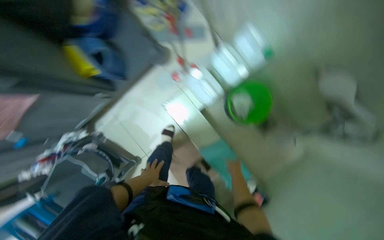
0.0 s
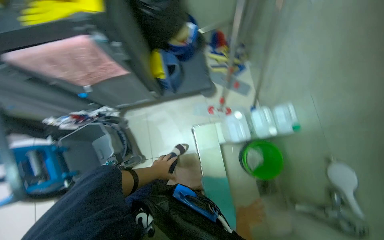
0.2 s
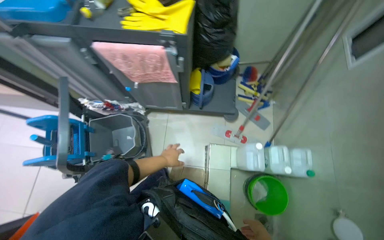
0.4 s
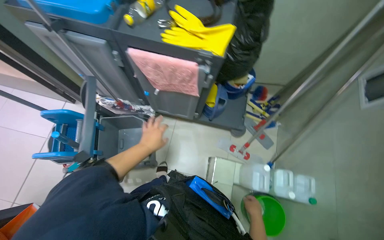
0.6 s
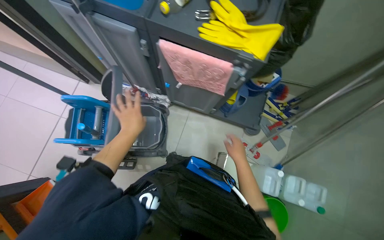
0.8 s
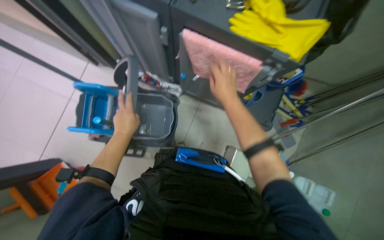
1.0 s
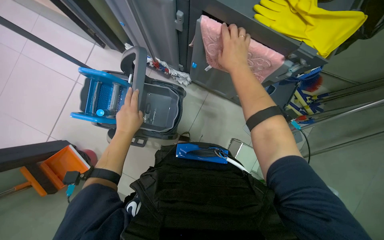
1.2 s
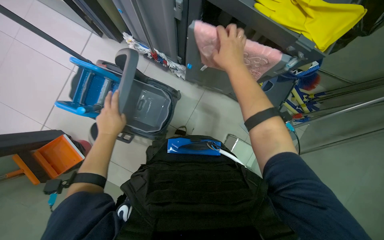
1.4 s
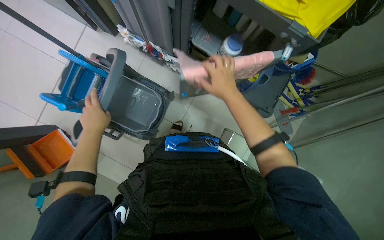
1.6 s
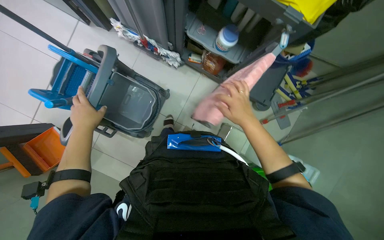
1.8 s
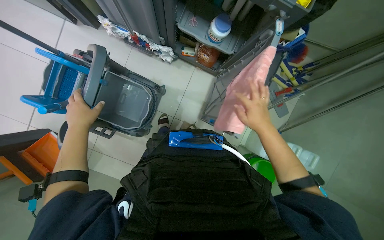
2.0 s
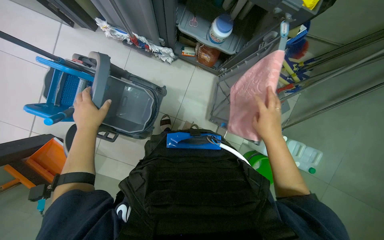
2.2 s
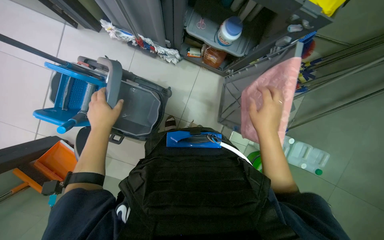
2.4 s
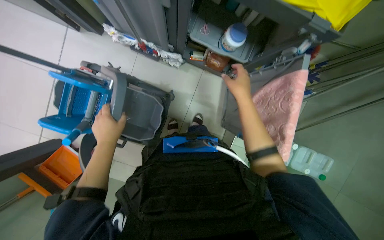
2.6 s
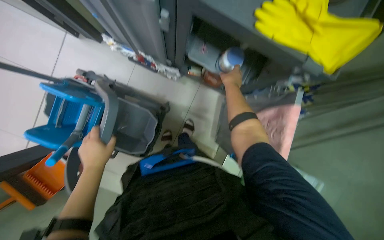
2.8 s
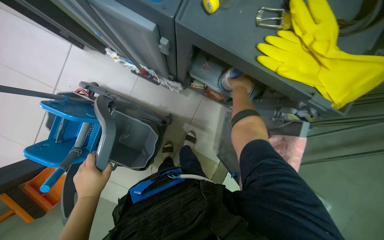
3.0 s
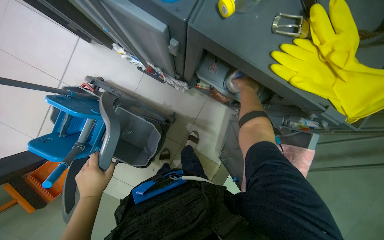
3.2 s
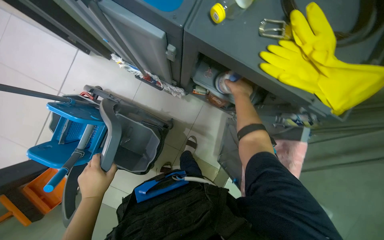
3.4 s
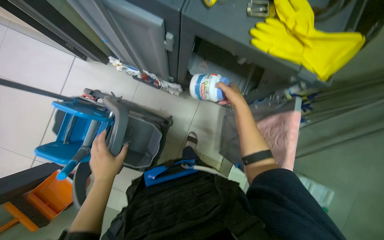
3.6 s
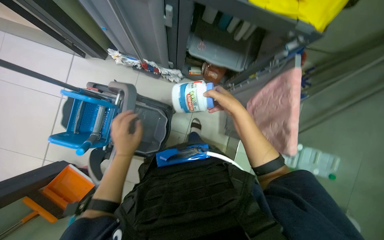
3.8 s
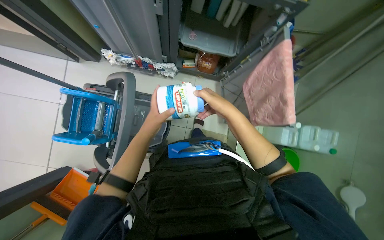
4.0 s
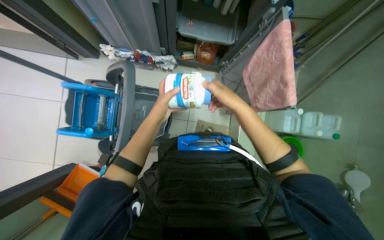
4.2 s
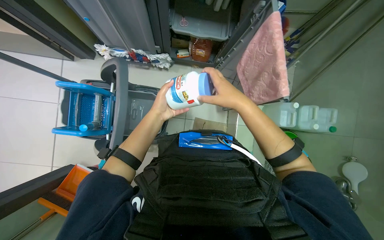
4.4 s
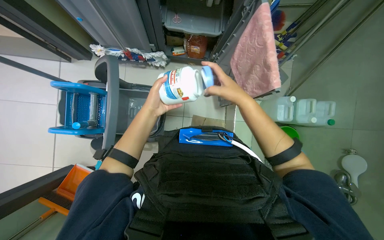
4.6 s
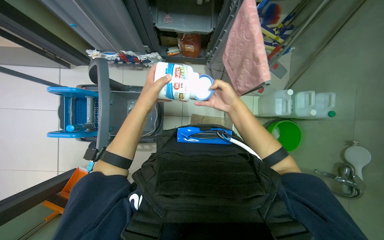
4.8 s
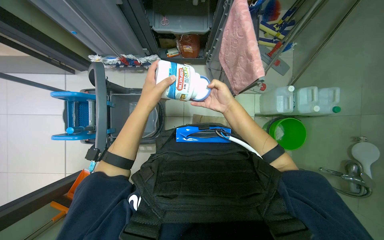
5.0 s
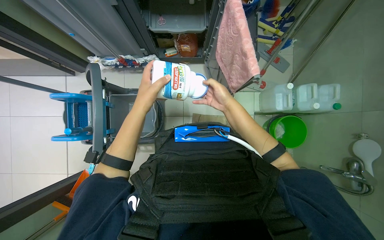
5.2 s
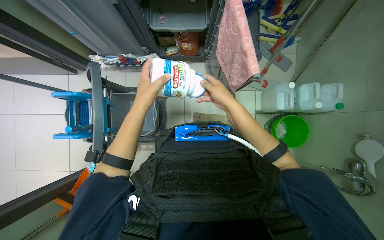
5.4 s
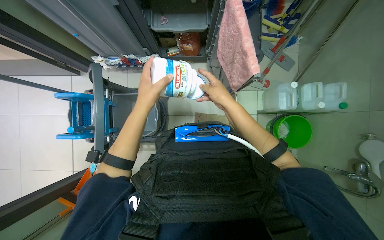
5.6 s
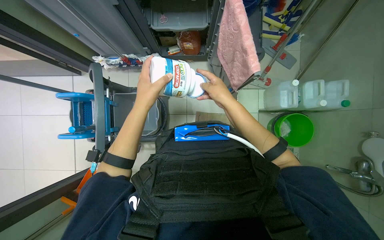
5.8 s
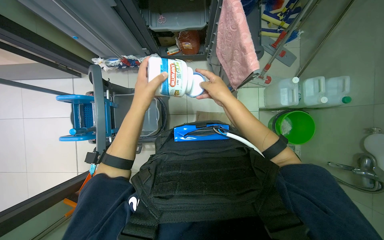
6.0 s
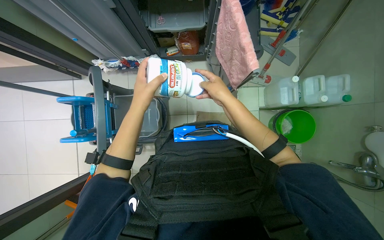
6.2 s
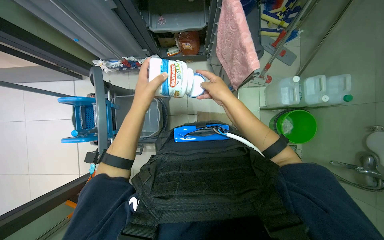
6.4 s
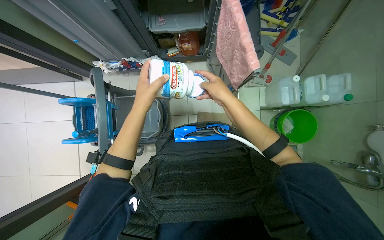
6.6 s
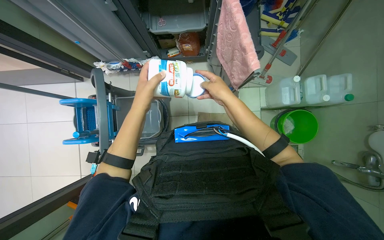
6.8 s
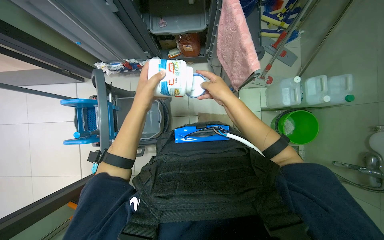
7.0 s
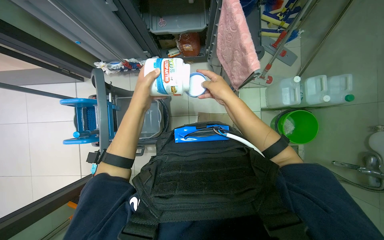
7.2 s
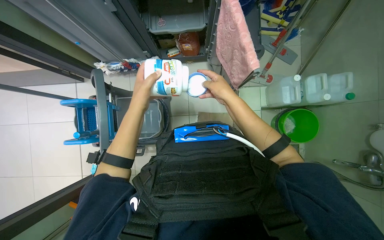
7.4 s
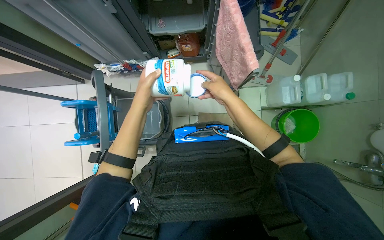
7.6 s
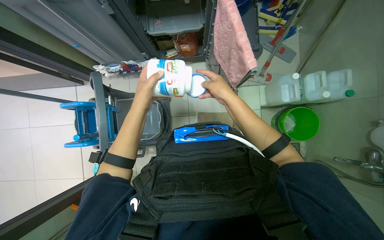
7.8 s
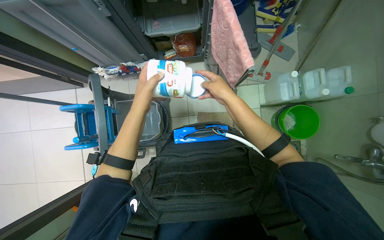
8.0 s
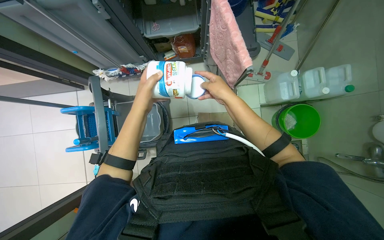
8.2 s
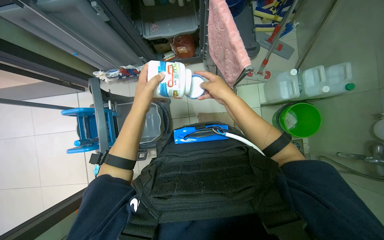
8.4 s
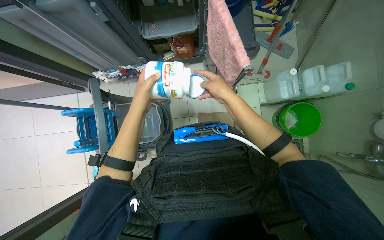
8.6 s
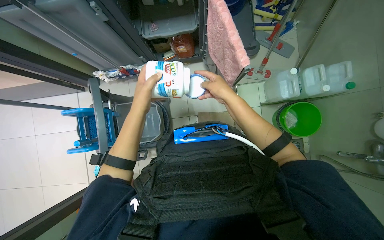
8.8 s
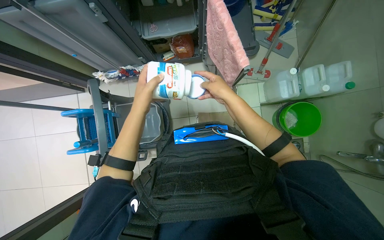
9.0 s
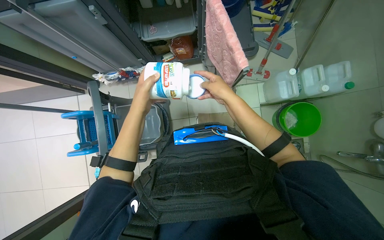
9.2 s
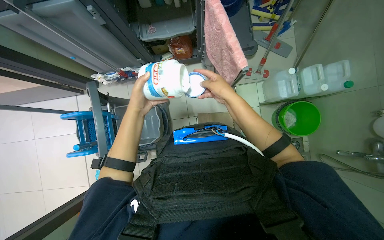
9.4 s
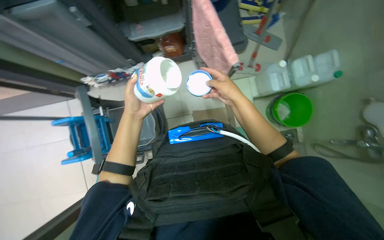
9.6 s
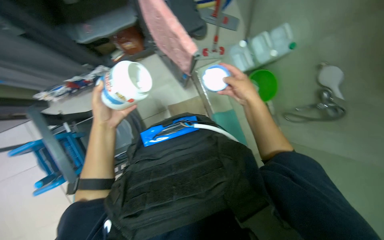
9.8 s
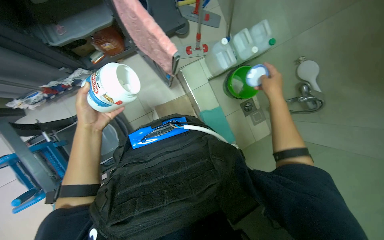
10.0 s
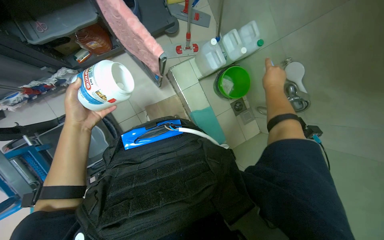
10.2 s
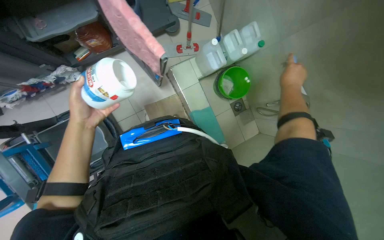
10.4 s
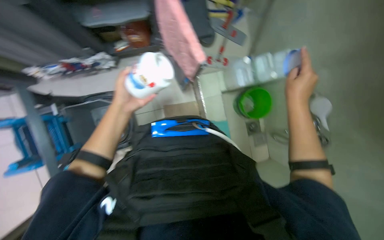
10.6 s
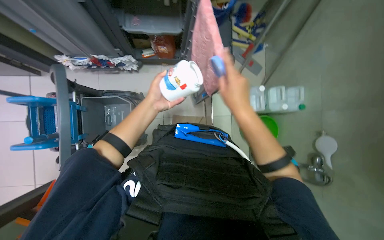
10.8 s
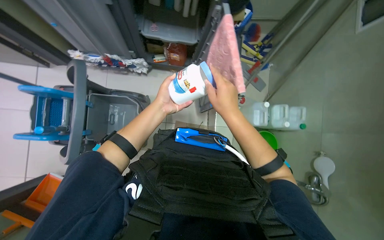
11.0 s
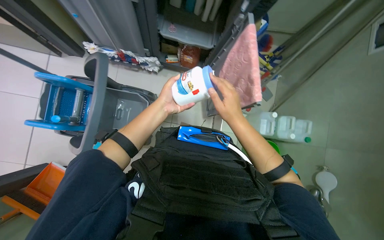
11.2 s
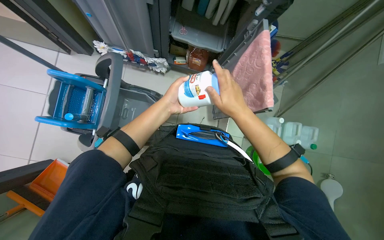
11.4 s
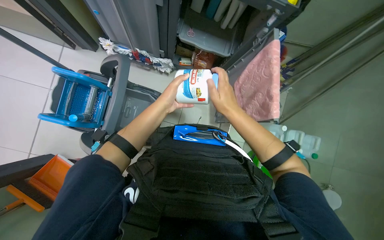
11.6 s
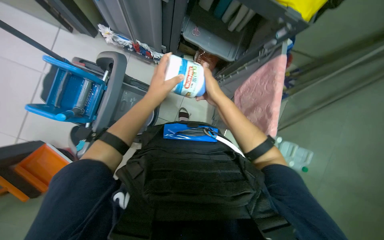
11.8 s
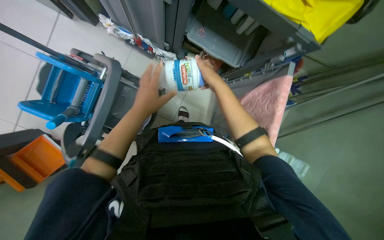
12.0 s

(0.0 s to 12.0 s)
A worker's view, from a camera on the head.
Job: preparing cleaning supplies.
The whole recording: Preparing cleaning supplies. The worker gathers cleaning cloths, fills a bucket with water and cleaning solutions, and prepares the mop.
0.0 s - 1.6 s: The camera travels roughly 70 cm. Everything in view rotates approximately 70 degrees clockwise.
1.6 s - 3.0 s: The right hand shifts roughly 40 cm up the picture and farther from the camera.
3.0 s - 4.4 s: The right hand moves down the picture and nearer to the camera, some 60 cm, while the left hand goes some 10 cm to the right.
4.4 s - 6.0 s: The left hand travels nearer to the camera by about 10 cm; the right hand goes farther from the camera and returns, some 10 cm each way.
6.0 s - 9.0 s: The hands stay close to where they were, moving slightly.
9.0 s - 10.4 s: The head turns to the right by some 25 degrees. The right hand heads to the right, covering approximately 40 cm.
10.4 s - 12.0 s: The scene turns roughly 55 degrees clockwise in the picture.

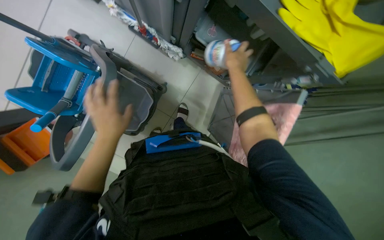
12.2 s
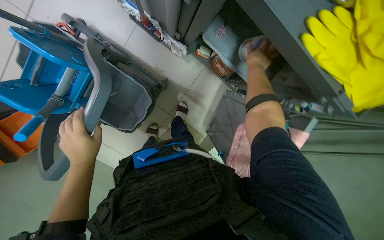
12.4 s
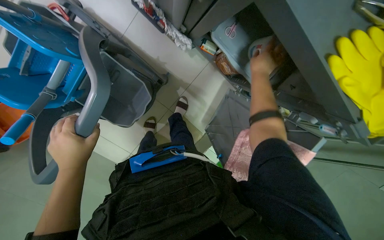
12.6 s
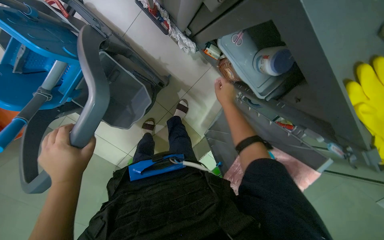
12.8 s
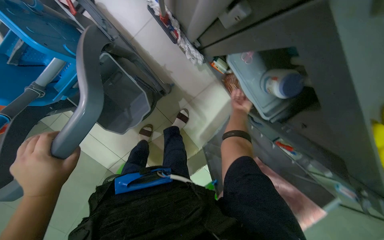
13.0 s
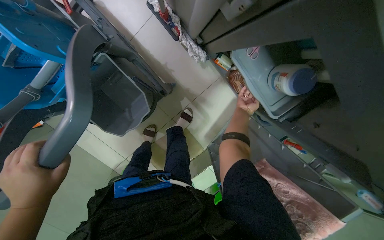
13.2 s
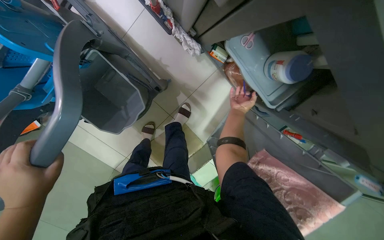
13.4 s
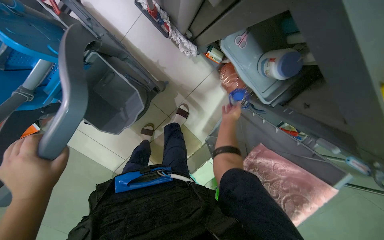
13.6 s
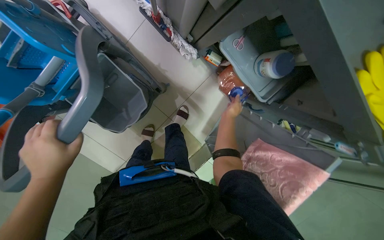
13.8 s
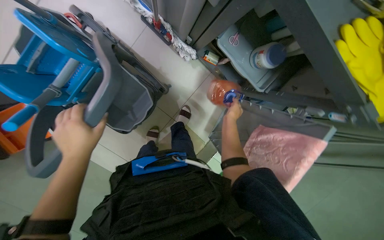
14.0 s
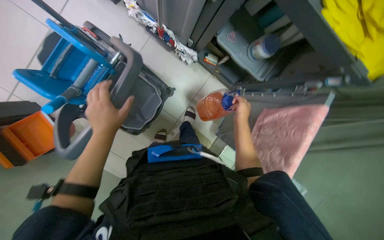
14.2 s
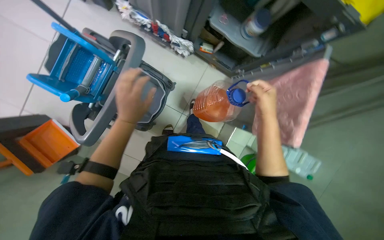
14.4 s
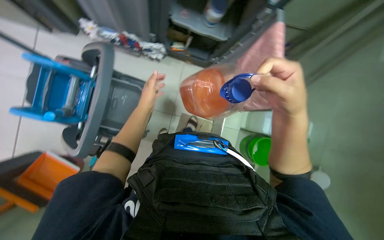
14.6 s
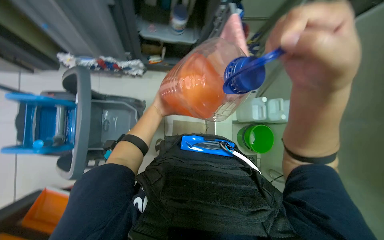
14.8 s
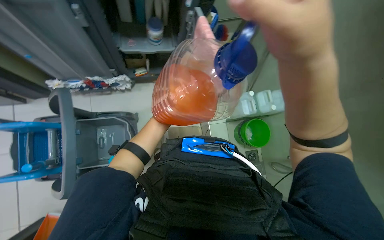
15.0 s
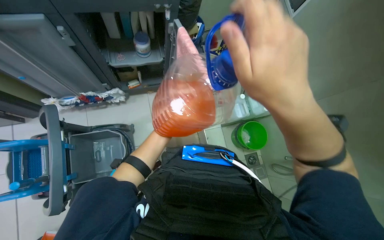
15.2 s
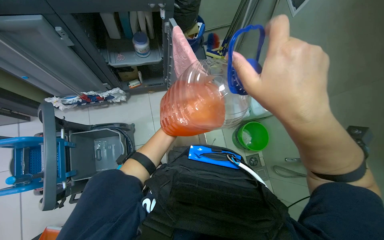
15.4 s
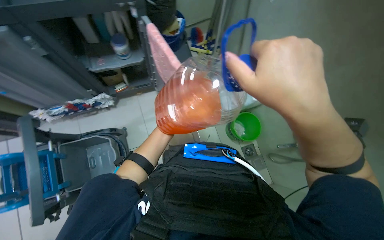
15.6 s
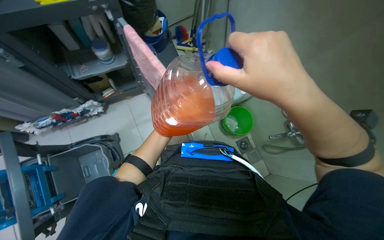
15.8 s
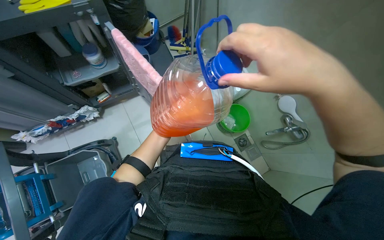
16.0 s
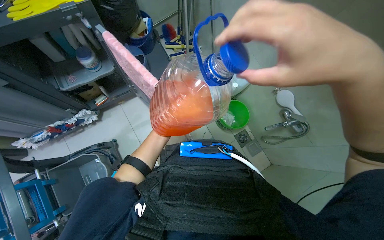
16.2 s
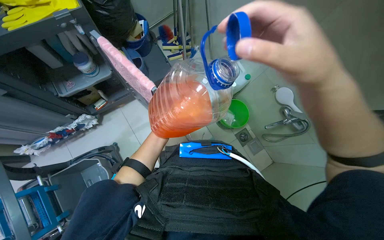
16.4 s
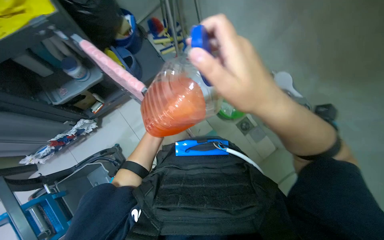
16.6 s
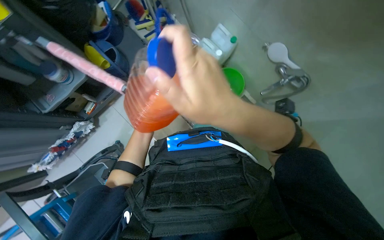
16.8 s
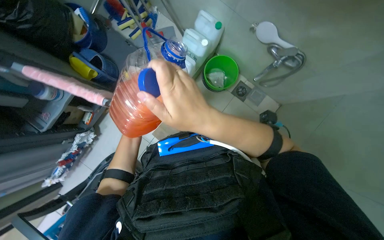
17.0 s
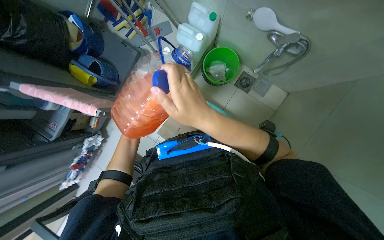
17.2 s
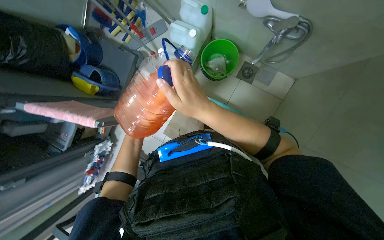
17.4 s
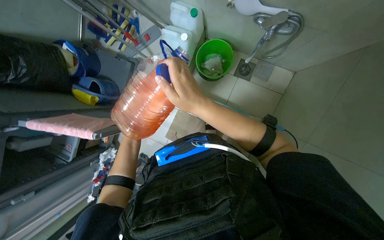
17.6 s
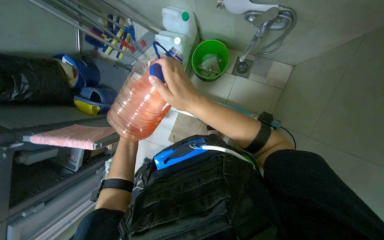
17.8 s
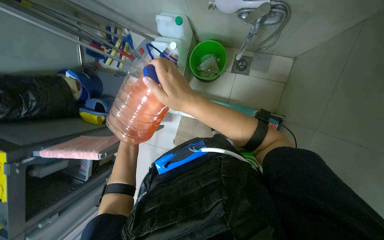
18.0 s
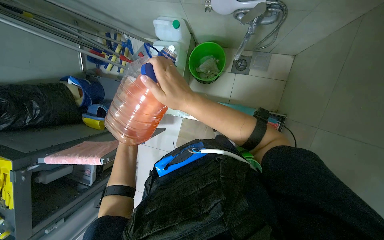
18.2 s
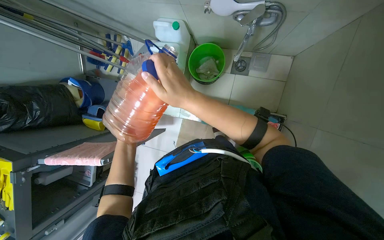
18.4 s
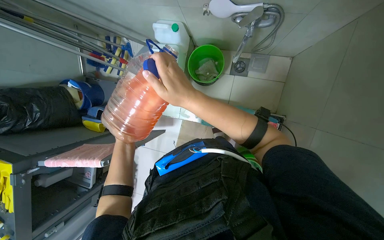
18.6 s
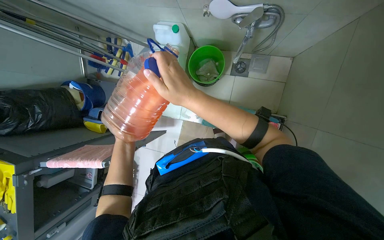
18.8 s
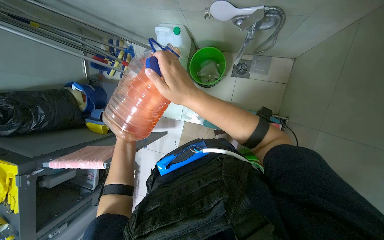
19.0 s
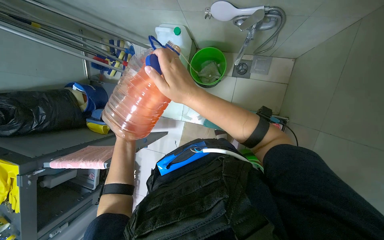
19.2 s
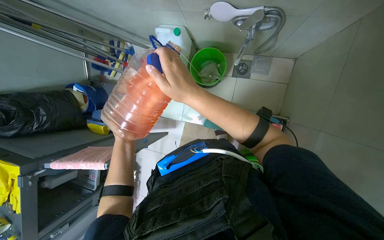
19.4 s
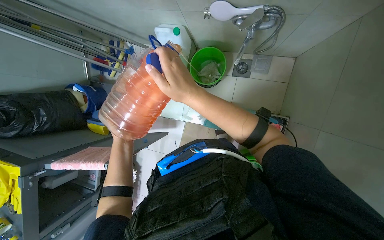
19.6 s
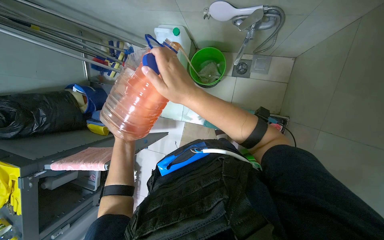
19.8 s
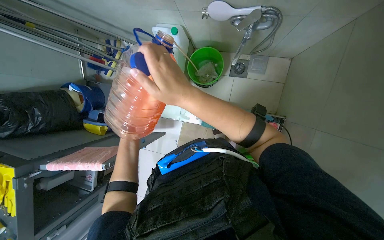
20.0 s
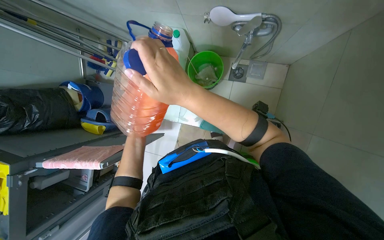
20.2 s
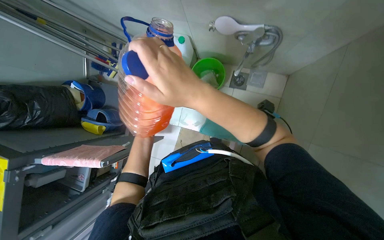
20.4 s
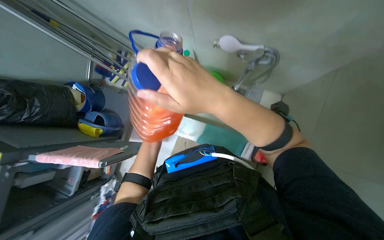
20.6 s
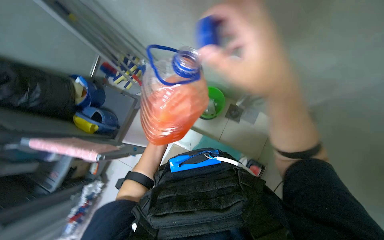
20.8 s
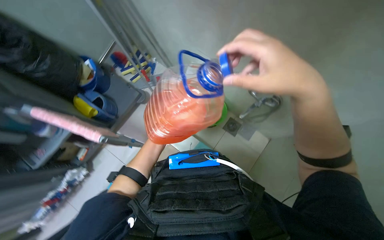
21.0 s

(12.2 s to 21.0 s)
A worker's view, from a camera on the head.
Job: preparing cleaning supplies.
The whole recording: Preparing cleaning supplies. The worker gathers cleaning cloths, fills a bucket with water and cleaning solutions, and prepares the mop.
12.2 s - 13.6 s: The right hand heads farther from the camera, covering approximately 30 cm.
13.6 s - 15.2 s: The head travels roughly 60 cm. The camera pitches upward, by approximately 25 degrees. The scene turns about 55 degrees counterclockwise in the picture.
16.6 s - 18.0 s: The scene rotates counterclockwise by roughly 40 degrees.
19.6 s - 21.0 s: The view tips upward by approximately 15 degrees. The scene rotates clockwise by roughly 30 degrees.
